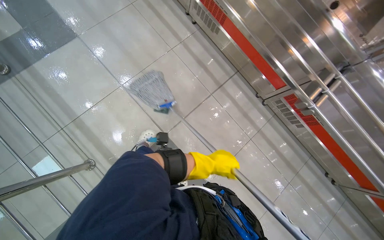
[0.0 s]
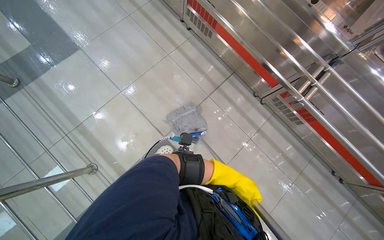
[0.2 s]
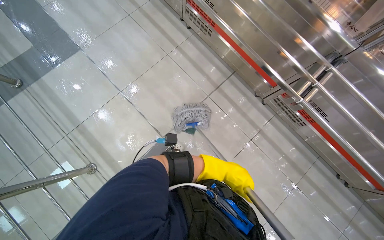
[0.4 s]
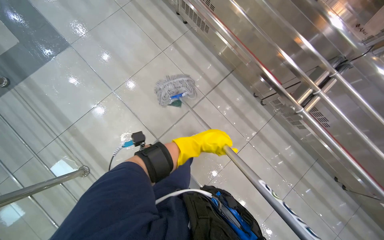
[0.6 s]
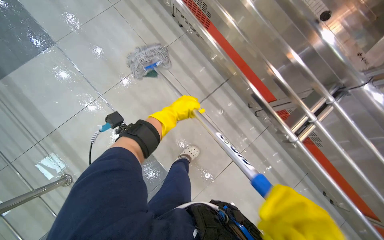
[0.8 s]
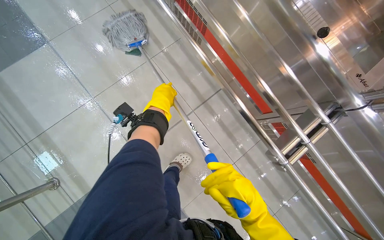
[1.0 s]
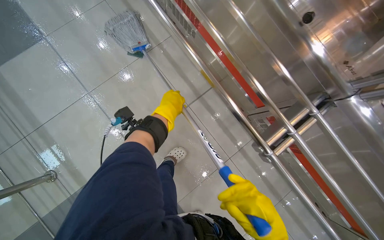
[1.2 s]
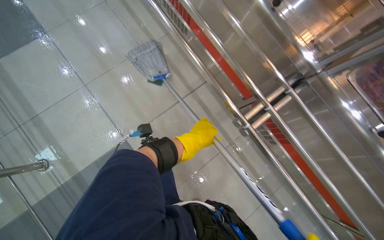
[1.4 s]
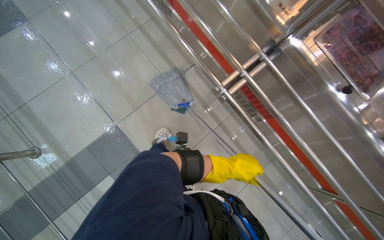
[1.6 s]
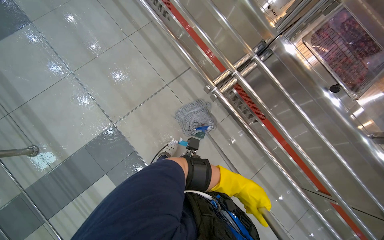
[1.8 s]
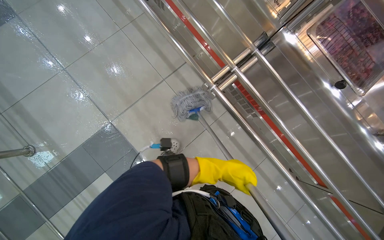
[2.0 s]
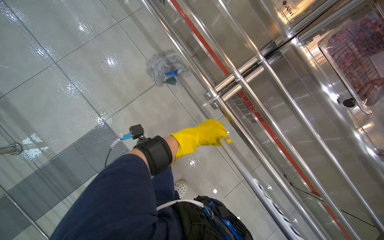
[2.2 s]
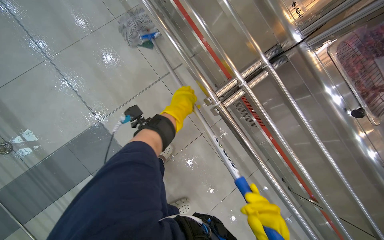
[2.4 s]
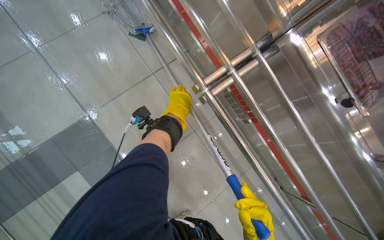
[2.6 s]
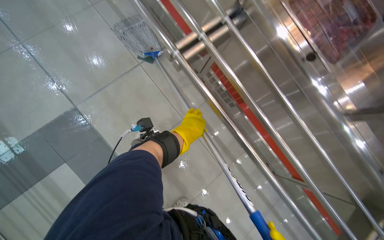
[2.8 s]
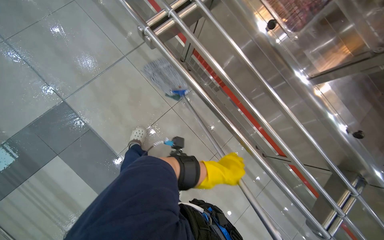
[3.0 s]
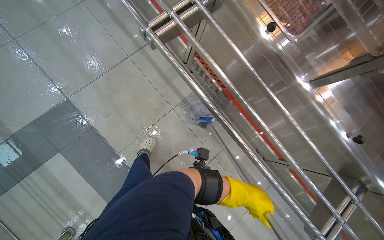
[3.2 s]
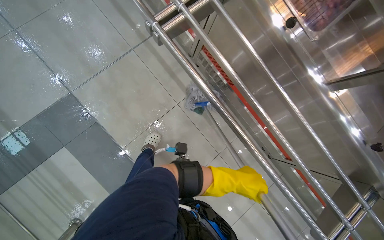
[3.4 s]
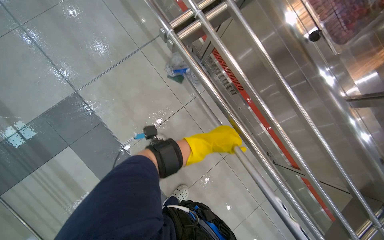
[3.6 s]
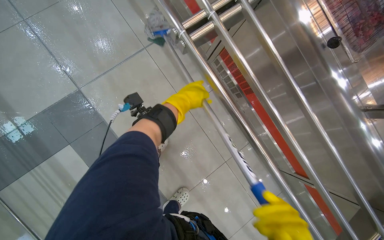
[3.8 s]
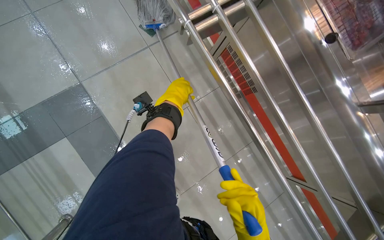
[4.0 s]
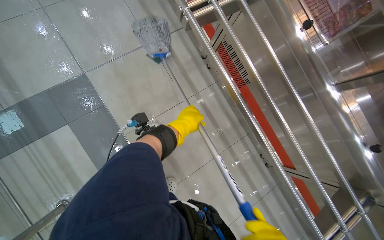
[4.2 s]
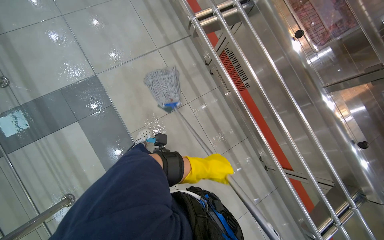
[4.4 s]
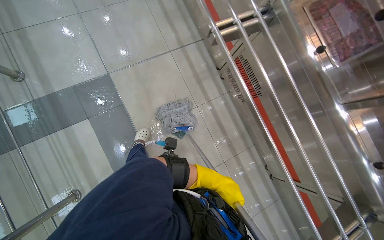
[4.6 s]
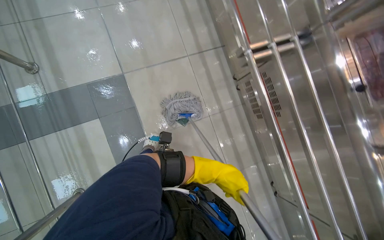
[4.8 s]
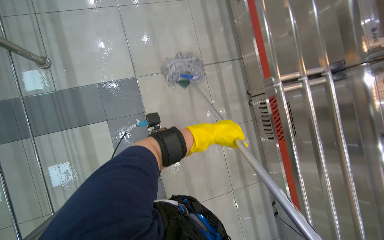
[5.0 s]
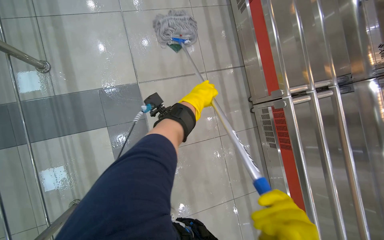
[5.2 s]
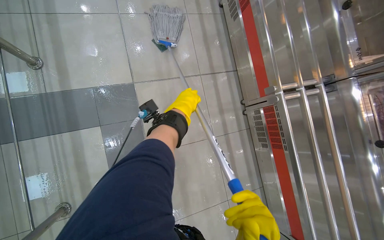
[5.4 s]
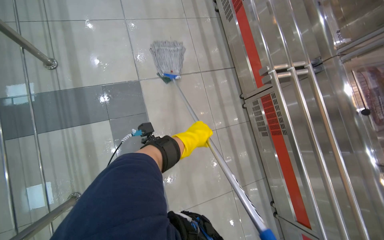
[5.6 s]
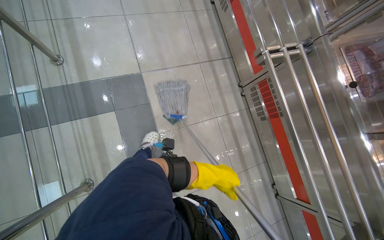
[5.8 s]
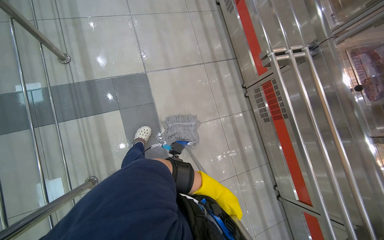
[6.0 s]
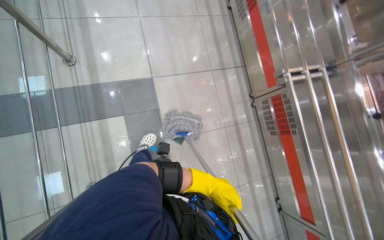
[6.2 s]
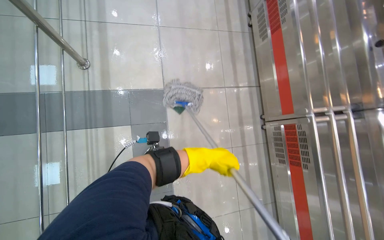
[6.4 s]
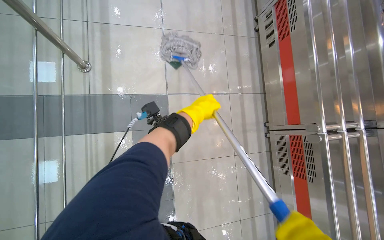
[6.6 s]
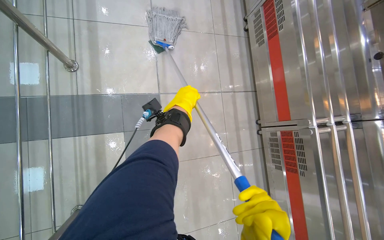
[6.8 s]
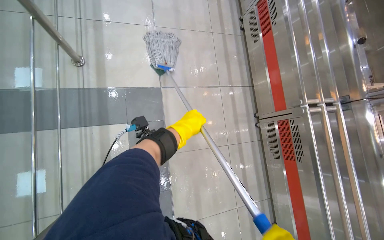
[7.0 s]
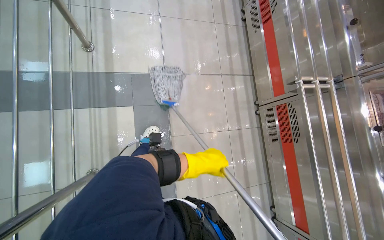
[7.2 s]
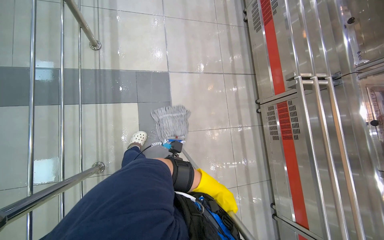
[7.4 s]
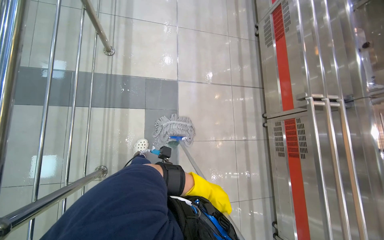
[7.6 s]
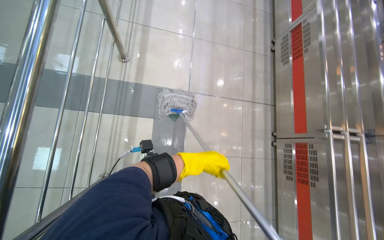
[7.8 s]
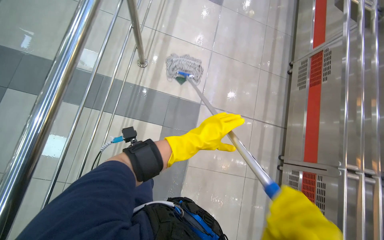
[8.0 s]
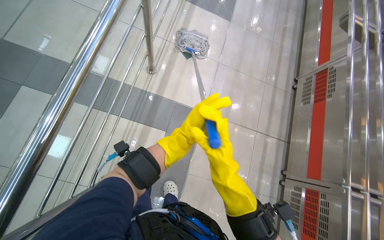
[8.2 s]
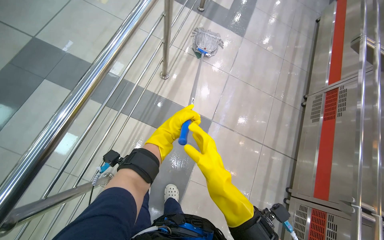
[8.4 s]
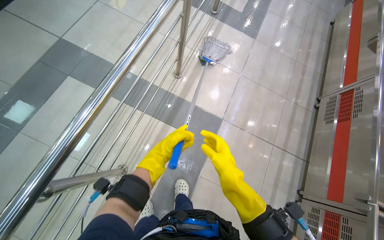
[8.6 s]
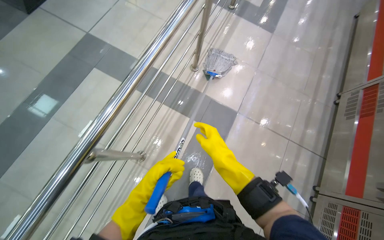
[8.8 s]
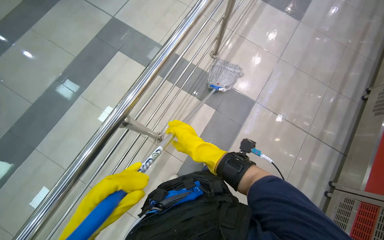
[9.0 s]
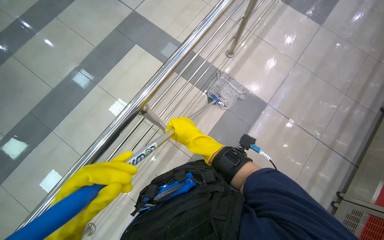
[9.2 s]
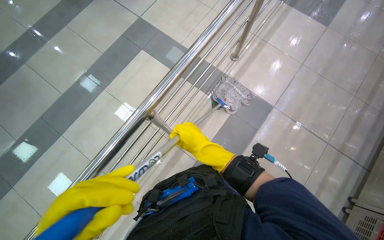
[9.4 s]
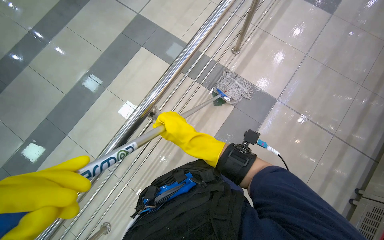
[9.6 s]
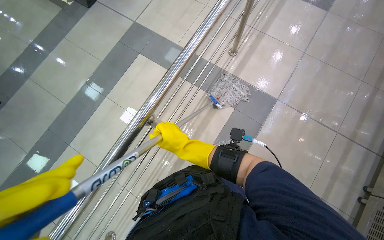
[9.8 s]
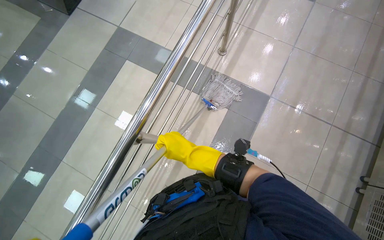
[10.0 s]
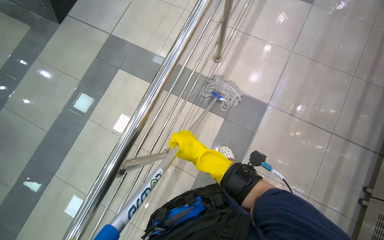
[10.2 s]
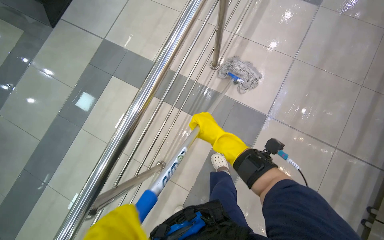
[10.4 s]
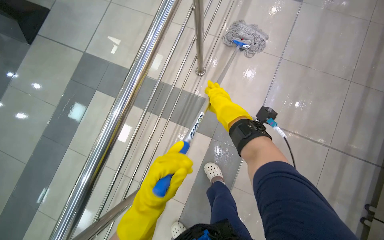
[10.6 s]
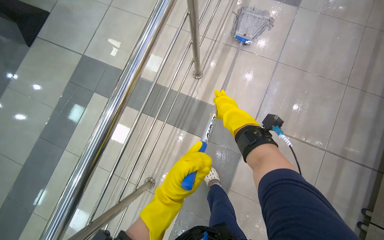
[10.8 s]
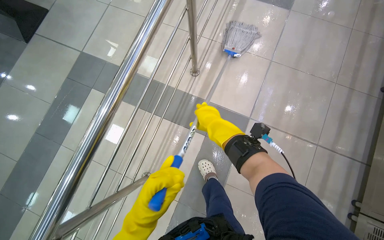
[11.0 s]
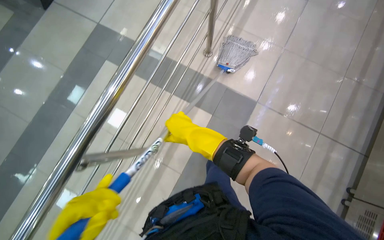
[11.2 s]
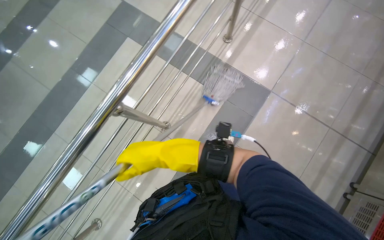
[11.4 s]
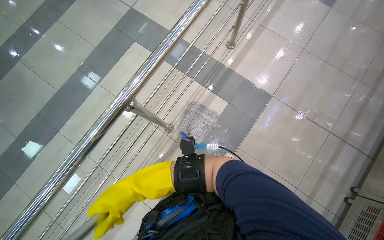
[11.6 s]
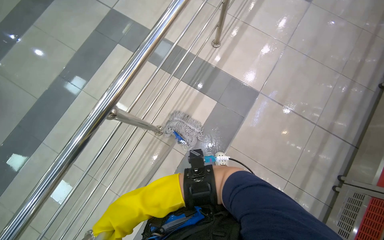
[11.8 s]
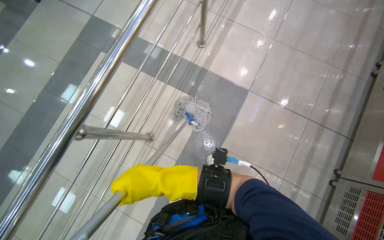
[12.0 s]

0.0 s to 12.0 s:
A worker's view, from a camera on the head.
Job: mopping floor.
The whole recording: Mopping cafeteria floor. The worker mops the tiled floor of the cafeteria with a string mop.
0.0 to 1.6 s: The camera is carried to the right, approximately 50 cm.
1.6 to 3.0 s: The left hand swings up and down the picture, roughly 30 cm each way, with 2 reversals.
3.0 to 4.4 s: The left hand swings up and down the picture, about 35 cm each way, with 2 reversals.
6.0 to 7.6 s: The left hand goes up the picture and returns, about 70 cm each way.
7.6 to 9.0 s: The head rotates roughly 35 degrees to the left.
9.0 to 10.4 s: The right hand goes roughly 20 cm to the right.
10.4 to 12.0 s: The head travels about 1 m.

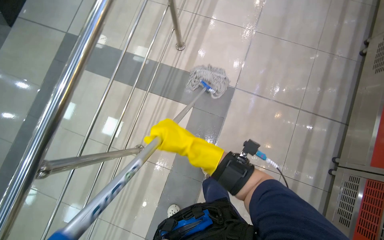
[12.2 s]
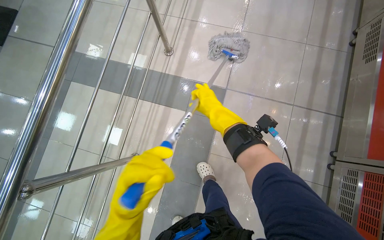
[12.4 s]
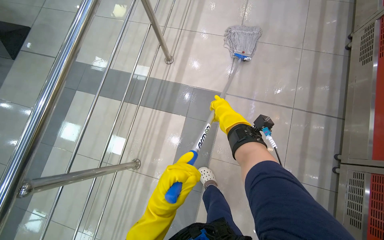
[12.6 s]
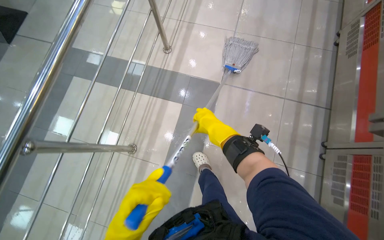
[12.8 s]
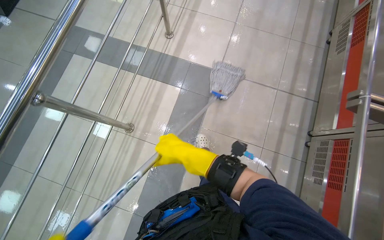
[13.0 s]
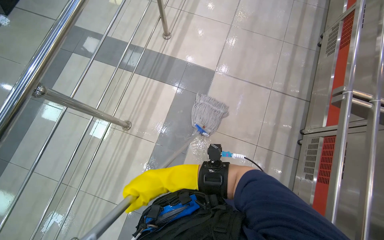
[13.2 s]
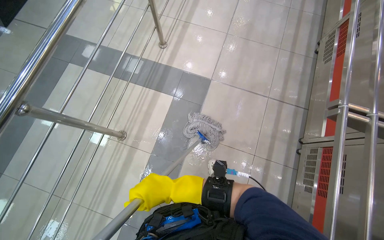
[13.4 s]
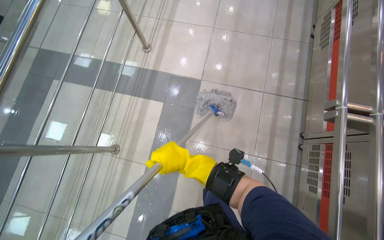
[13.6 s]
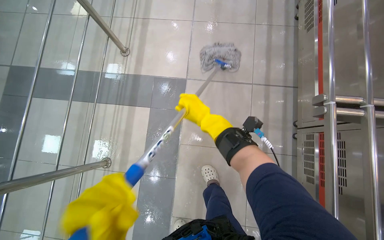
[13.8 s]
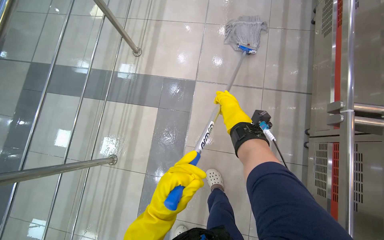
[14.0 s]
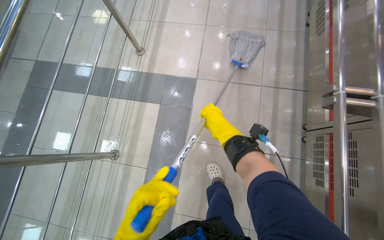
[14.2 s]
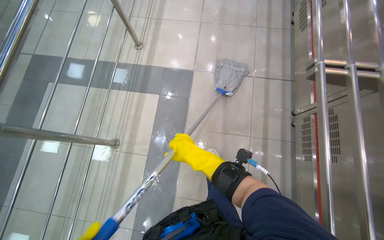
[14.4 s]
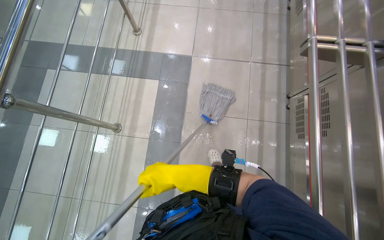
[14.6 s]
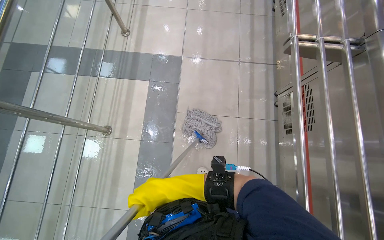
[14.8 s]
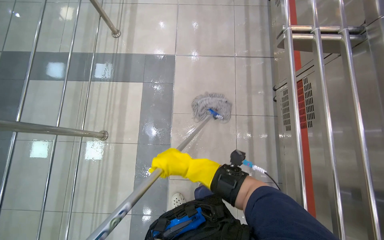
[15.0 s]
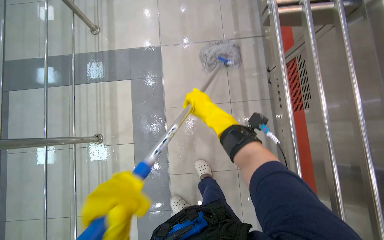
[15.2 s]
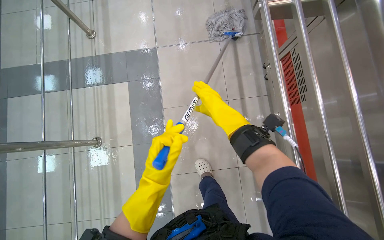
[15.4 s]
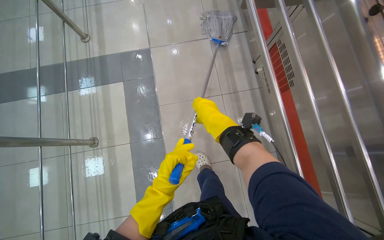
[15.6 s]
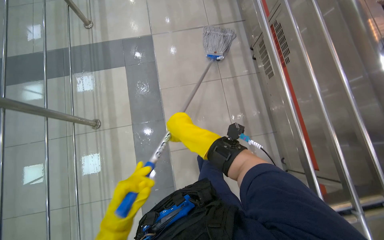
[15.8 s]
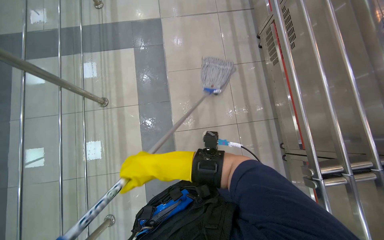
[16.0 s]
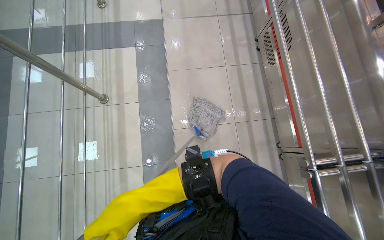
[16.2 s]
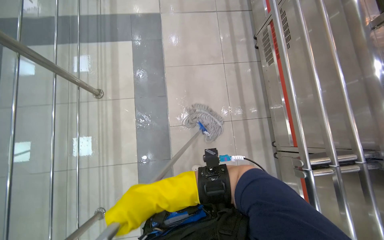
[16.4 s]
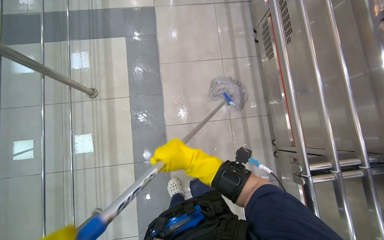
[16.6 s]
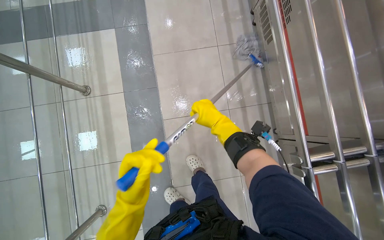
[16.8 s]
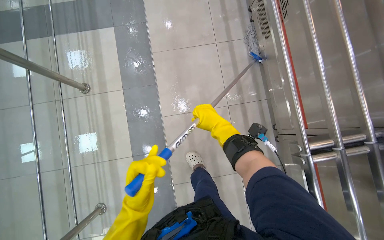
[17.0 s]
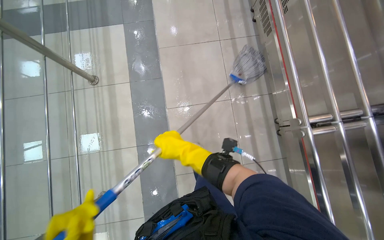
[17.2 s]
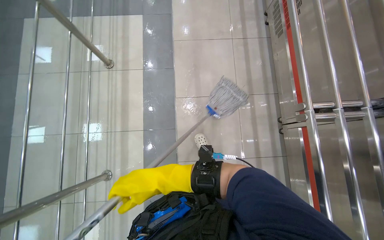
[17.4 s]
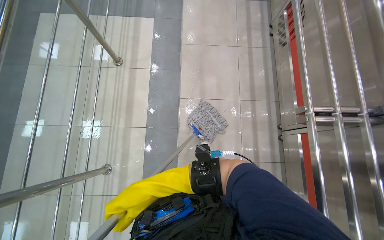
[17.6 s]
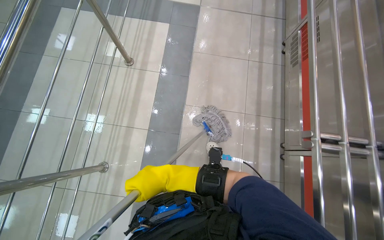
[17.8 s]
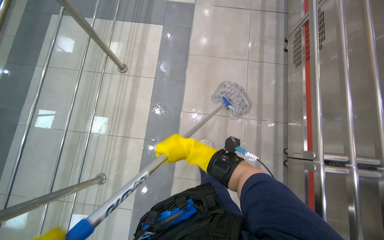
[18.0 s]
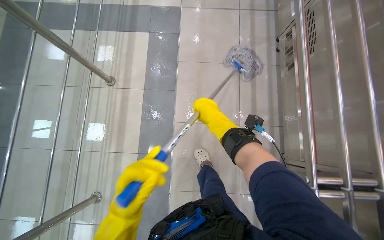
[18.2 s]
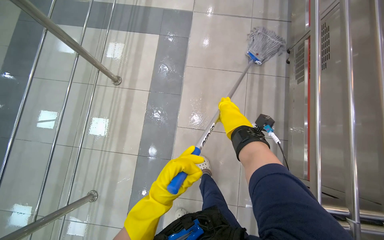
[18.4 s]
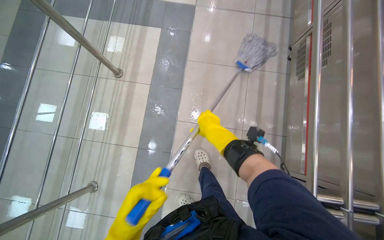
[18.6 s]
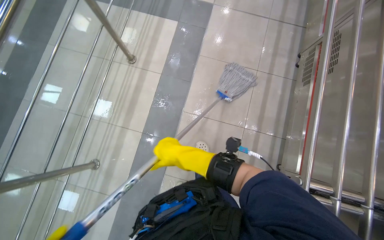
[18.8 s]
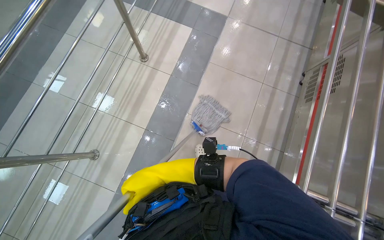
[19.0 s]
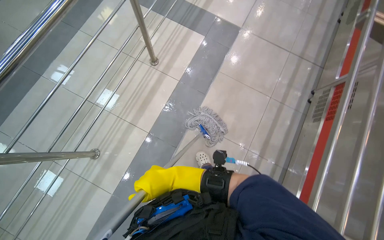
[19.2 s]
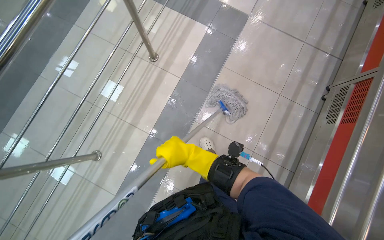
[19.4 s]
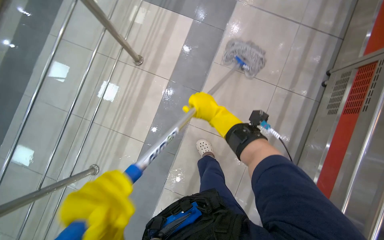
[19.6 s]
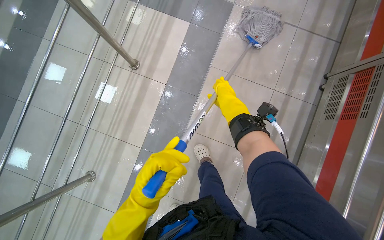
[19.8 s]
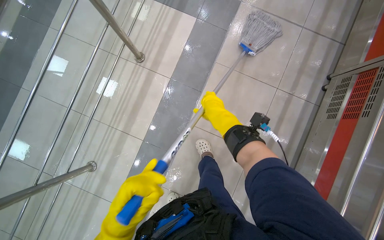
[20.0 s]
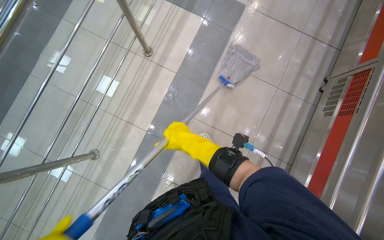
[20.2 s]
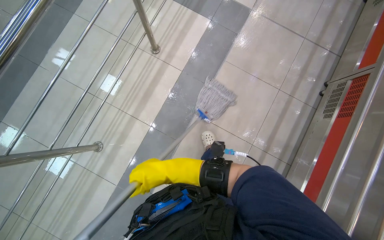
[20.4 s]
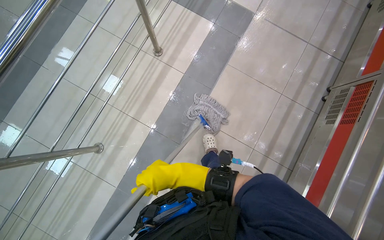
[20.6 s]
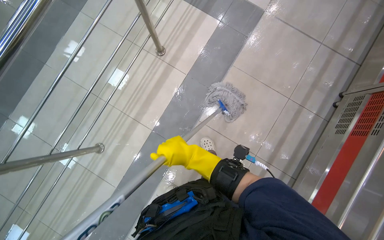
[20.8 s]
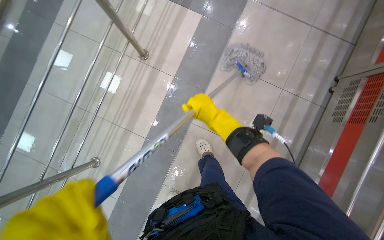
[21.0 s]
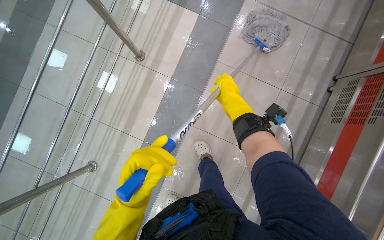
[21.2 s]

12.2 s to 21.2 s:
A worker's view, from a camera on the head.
Job: mopping floor.
The whole recording: Mopping cafeteria floor. The worker mops the tiled floor of the cafeteria with a string mop.
12.2 to 13.8 s: The right hand swings up and down the picture, approximately 25 cm each way, with 2 reversals.
13.8 to 15.2 s: The right hand travels down the picture and back again, some 60 cm each way.
15.2 to 16.6 s: The camera travels about 40 cm.
16.6 to 18.2 s: The right hand swings left and right, roughly 25 cm each way, with 2 reversals.
18.2 to 19.8 s: The right hand moves roughly 20 cm down the picture and comes back.
19.8 to 21.2 s: The right hand goes down the picture and returns, approximately 40 cm each way.
